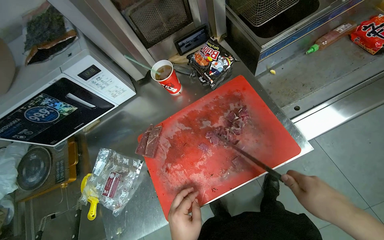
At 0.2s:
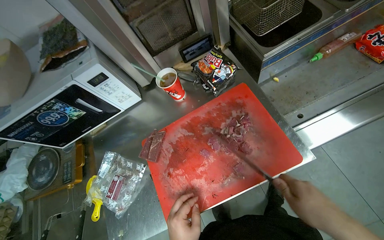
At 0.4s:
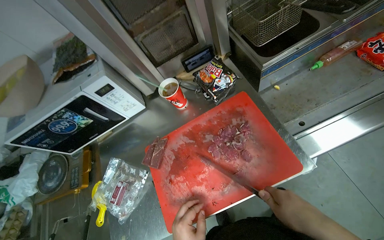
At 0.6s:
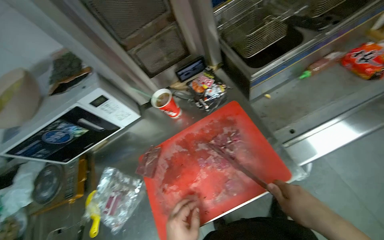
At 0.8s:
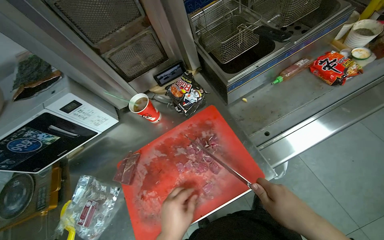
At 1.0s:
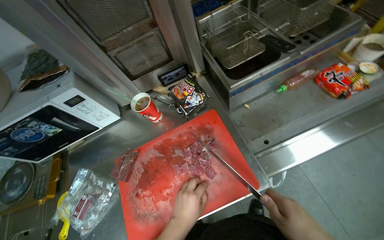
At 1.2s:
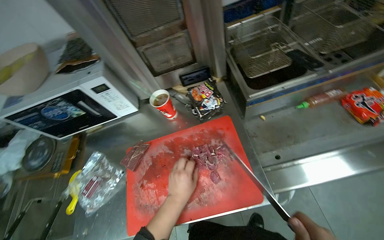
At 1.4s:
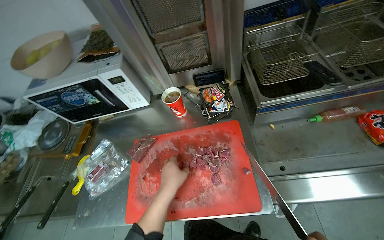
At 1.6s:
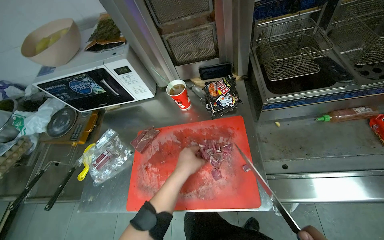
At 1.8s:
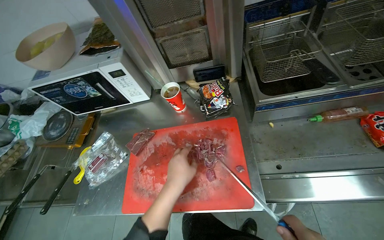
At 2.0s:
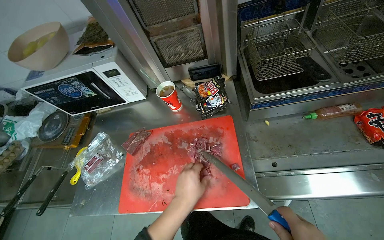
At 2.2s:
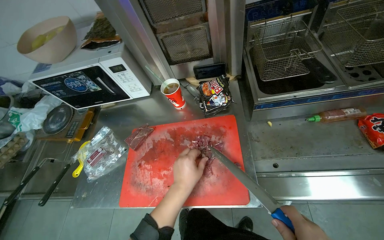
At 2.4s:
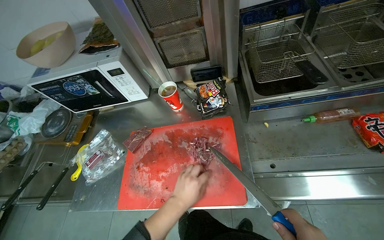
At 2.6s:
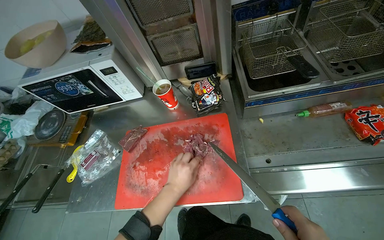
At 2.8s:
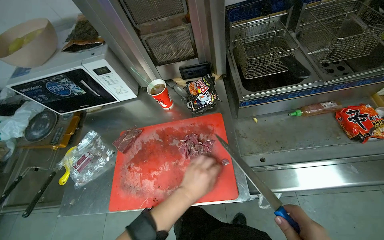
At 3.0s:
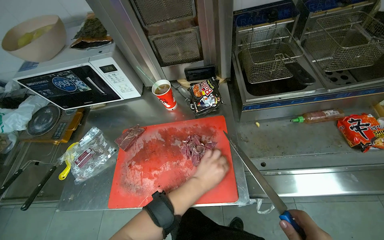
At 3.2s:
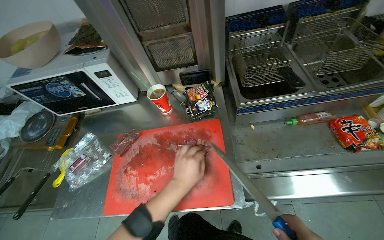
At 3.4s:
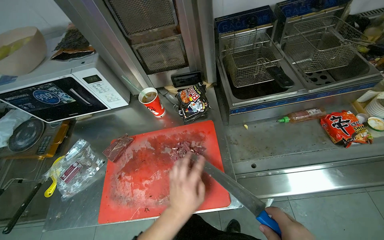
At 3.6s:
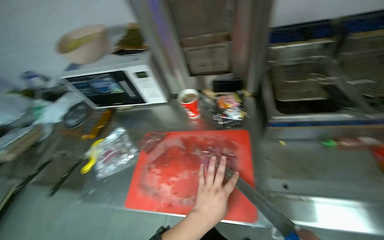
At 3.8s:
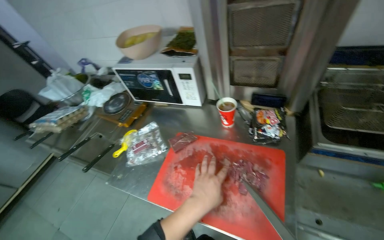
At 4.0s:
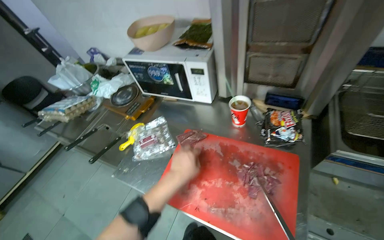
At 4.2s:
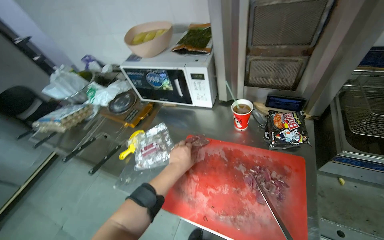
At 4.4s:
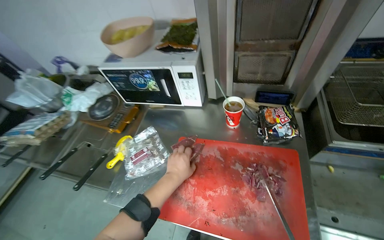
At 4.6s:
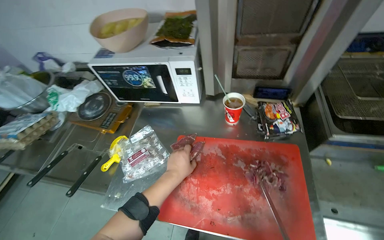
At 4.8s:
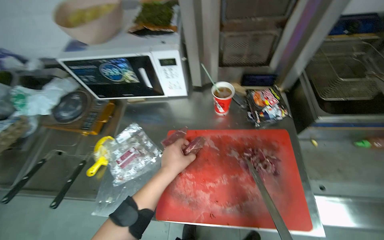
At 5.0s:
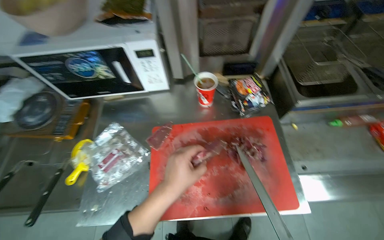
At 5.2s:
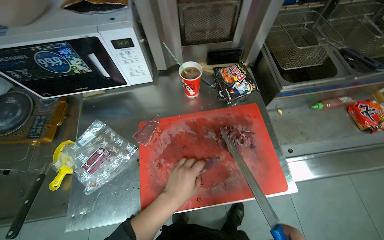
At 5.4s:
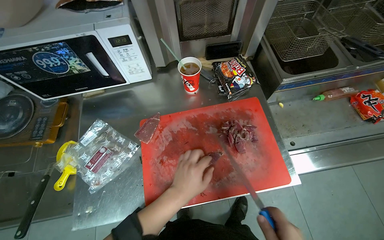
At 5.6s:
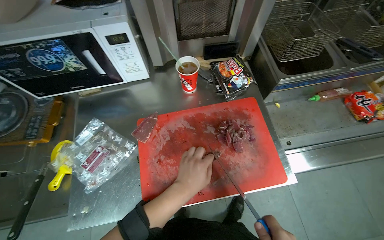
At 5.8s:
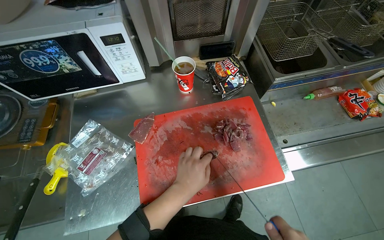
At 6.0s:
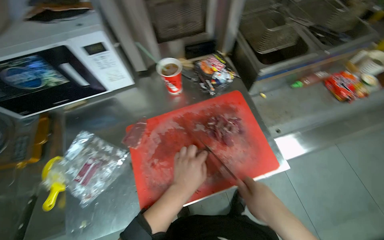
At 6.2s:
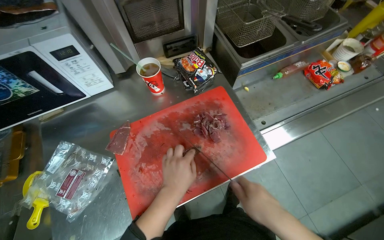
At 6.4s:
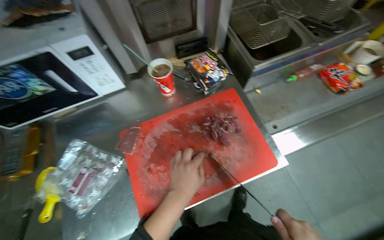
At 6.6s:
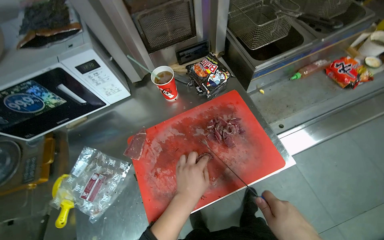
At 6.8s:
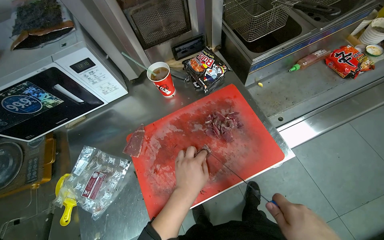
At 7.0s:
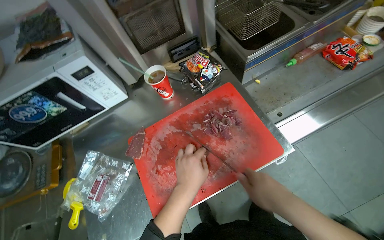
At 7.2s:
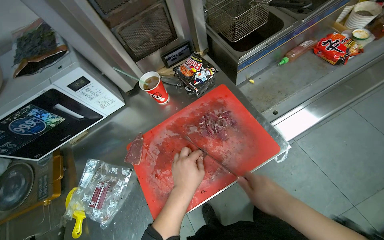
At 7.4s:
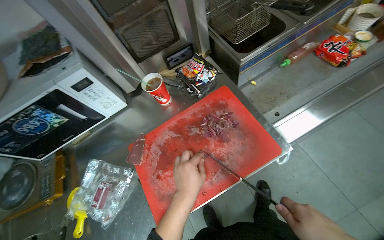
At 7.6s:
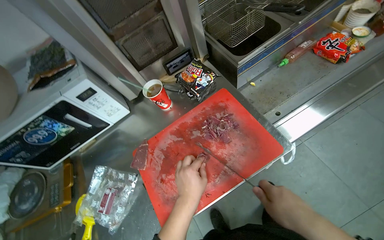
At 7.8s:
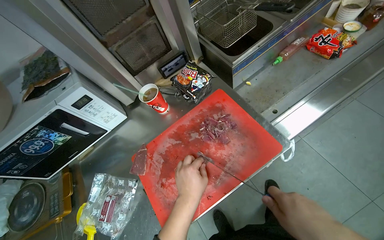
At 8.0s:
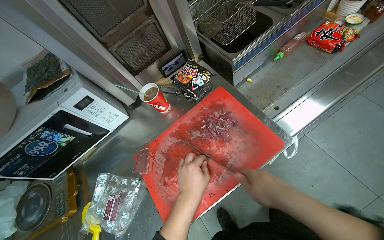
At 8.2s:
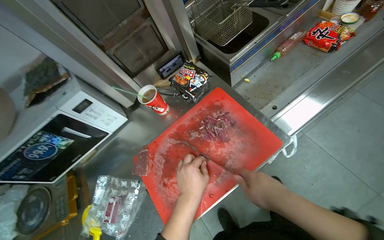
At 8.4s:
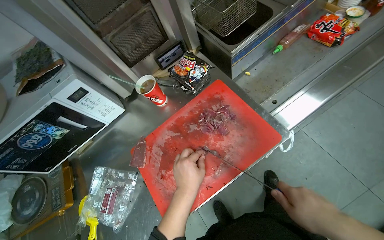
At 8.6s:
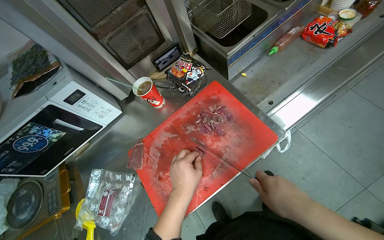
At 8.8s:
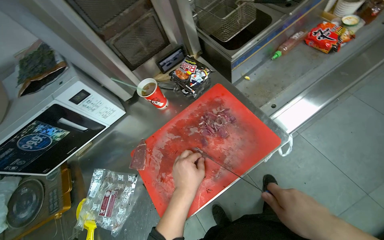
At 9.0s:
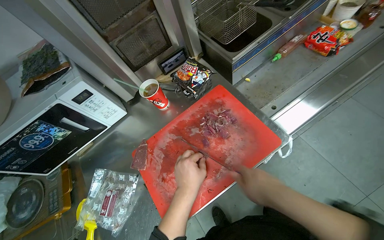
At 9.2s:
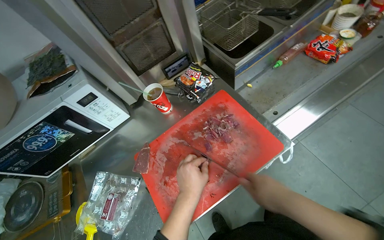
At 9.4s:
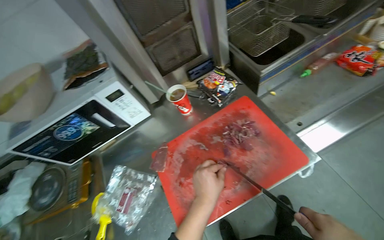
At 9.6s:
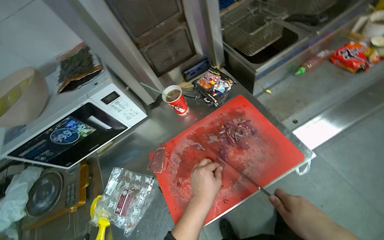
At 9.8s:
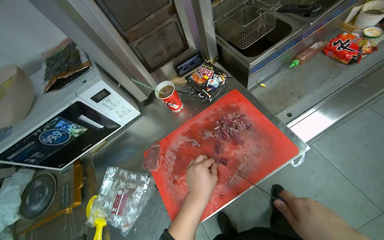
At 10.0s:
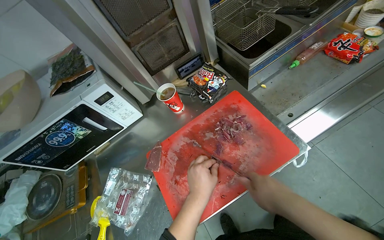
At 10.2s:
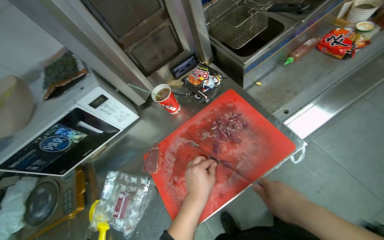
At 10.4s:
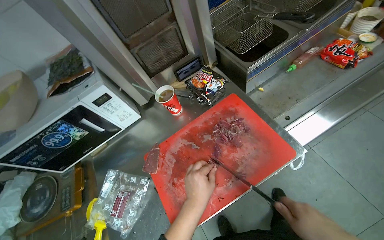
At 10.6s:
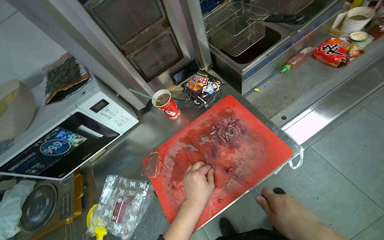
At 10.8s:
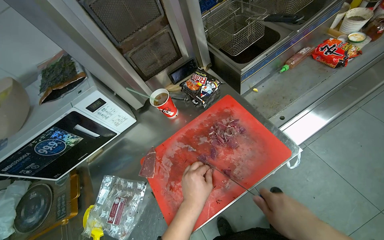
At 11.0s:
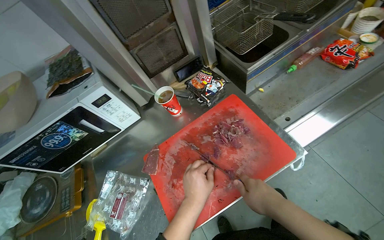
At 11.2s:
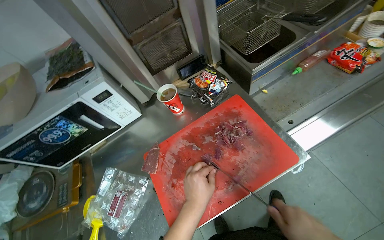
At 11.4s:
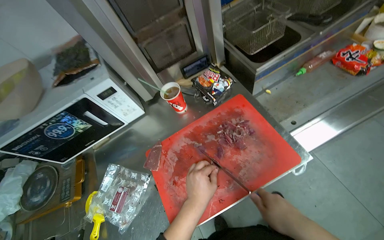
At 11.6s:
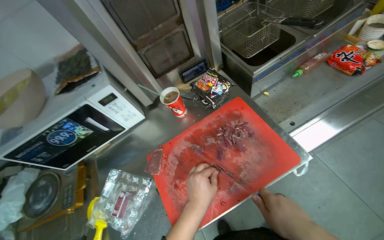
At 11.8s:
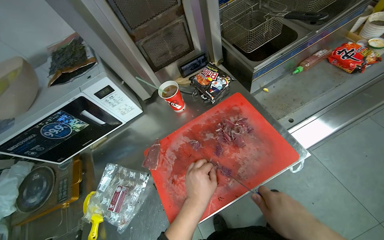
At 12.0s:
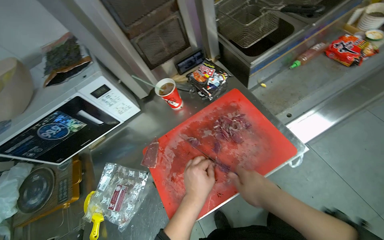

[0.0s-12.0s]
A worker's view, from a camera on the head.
Job: preparing food.
The whole recording: Slicing meat on cutting board. The worker continues slicing meat into smaller pieces on a red cutting board.
0.0s to 1.6s: The wearer's head swings some 25 degrees to the left.
1.6s to 3.0s: The left hand is displaced to the right by approximately 10 cm.
3.0s to 4.4s: The left hand travels to the left by approximately 25 cm.
4.4s to 6.0s: The wearer's head swings roughly 35 degrees to the right.

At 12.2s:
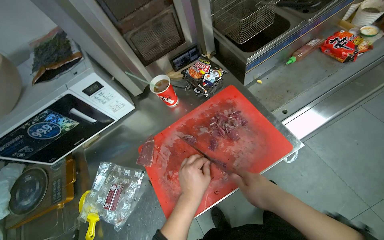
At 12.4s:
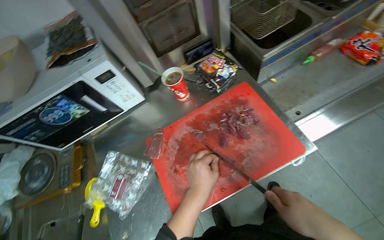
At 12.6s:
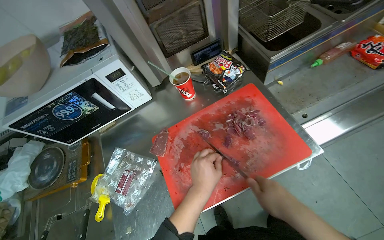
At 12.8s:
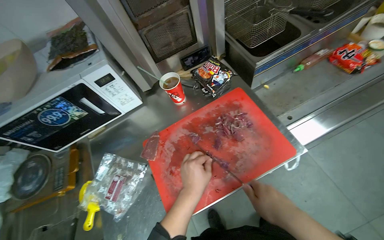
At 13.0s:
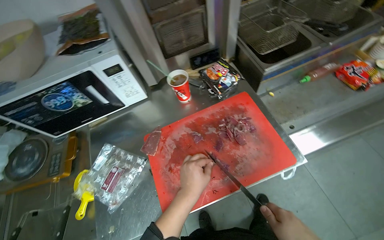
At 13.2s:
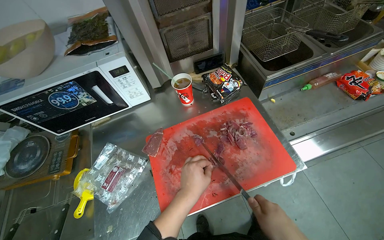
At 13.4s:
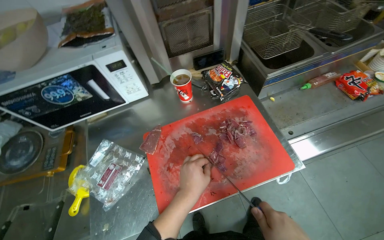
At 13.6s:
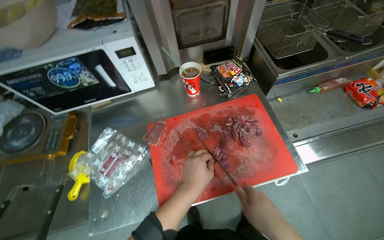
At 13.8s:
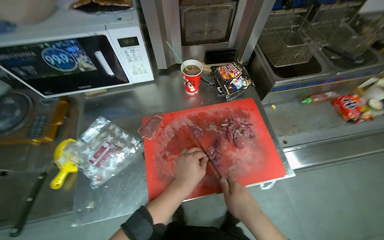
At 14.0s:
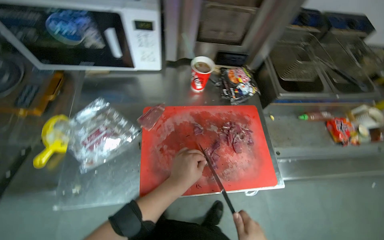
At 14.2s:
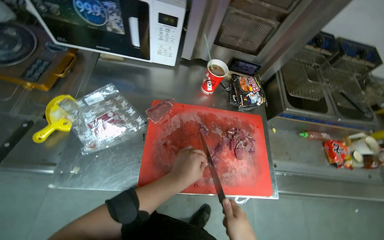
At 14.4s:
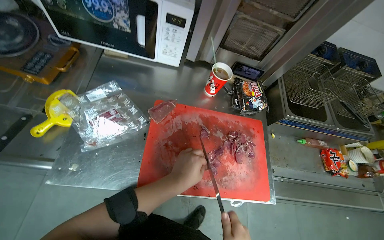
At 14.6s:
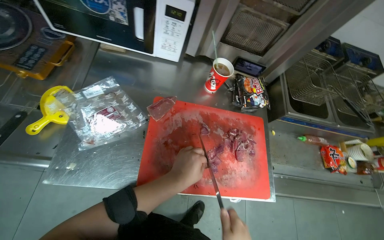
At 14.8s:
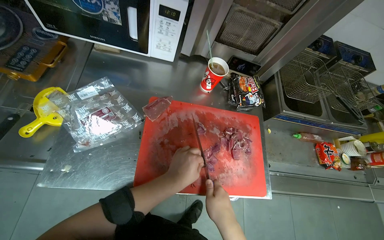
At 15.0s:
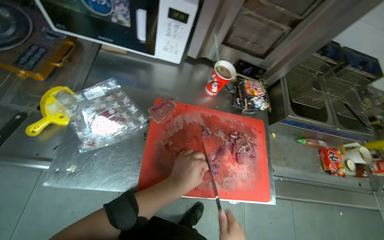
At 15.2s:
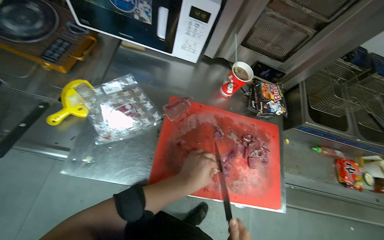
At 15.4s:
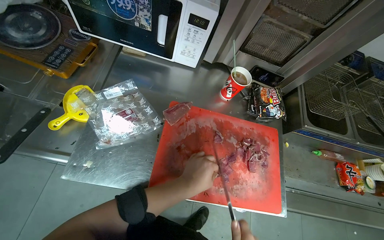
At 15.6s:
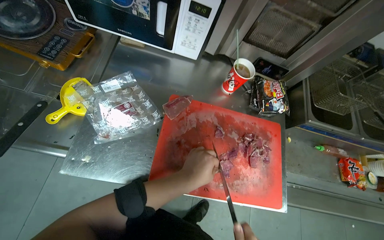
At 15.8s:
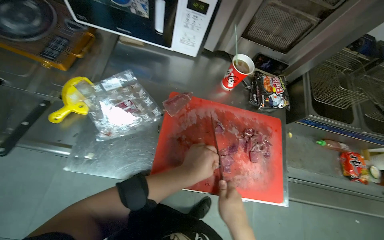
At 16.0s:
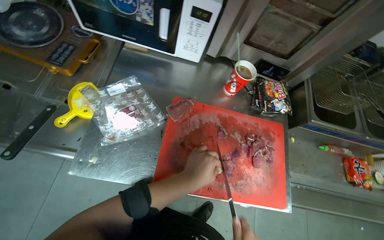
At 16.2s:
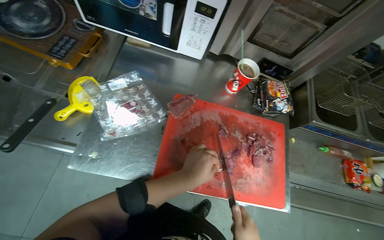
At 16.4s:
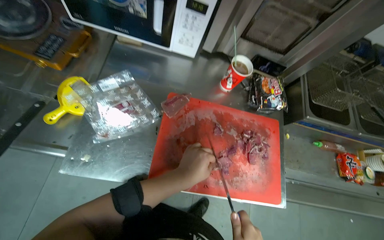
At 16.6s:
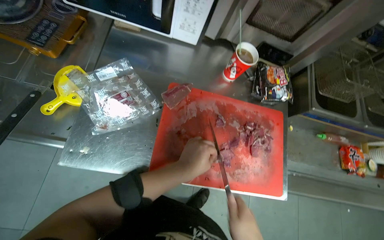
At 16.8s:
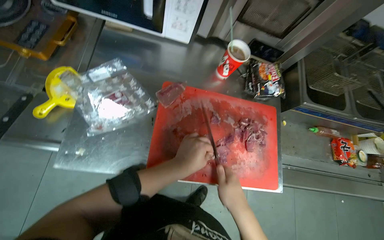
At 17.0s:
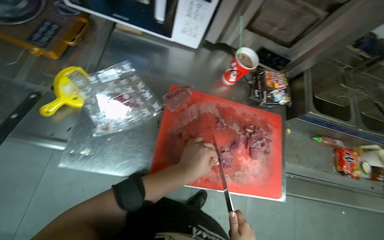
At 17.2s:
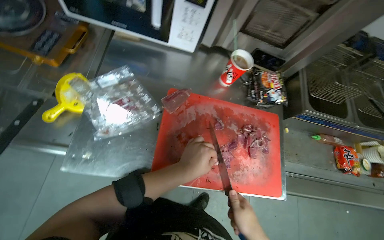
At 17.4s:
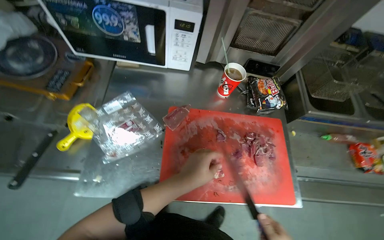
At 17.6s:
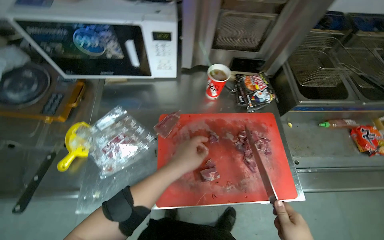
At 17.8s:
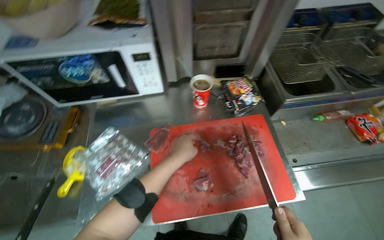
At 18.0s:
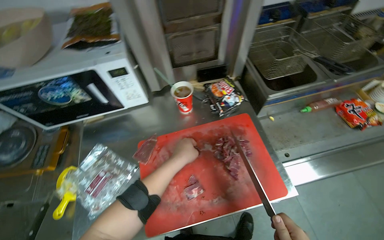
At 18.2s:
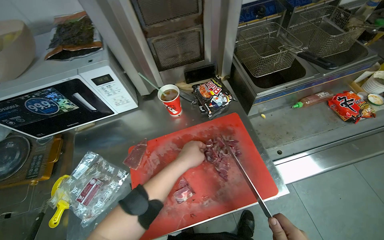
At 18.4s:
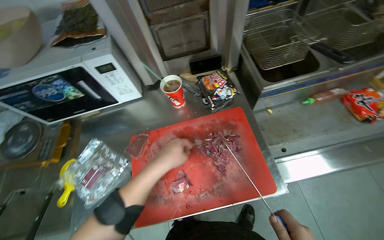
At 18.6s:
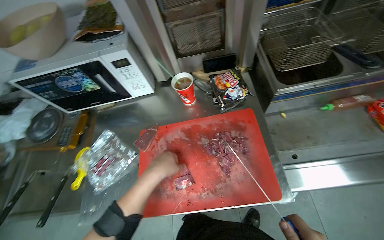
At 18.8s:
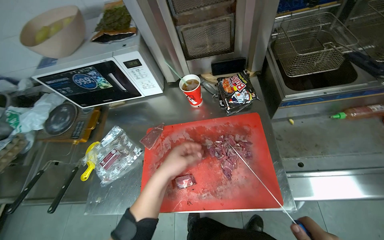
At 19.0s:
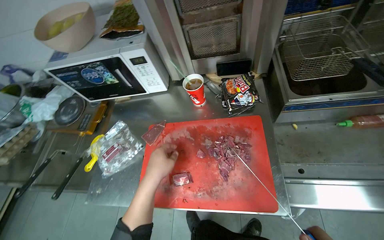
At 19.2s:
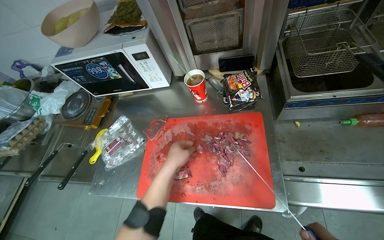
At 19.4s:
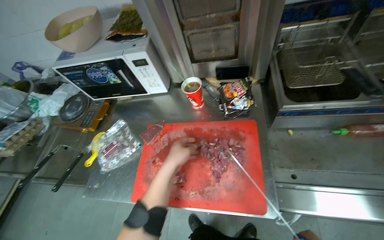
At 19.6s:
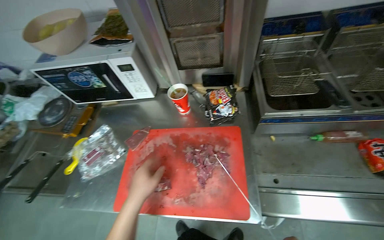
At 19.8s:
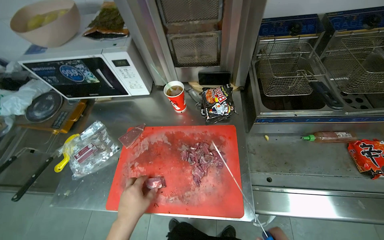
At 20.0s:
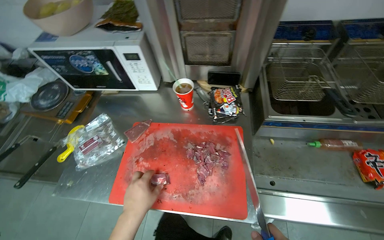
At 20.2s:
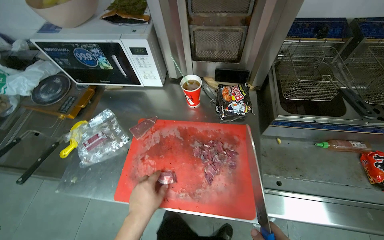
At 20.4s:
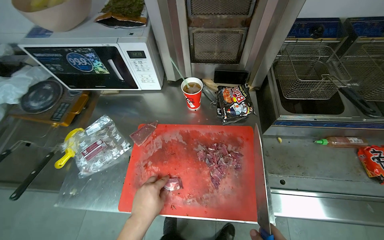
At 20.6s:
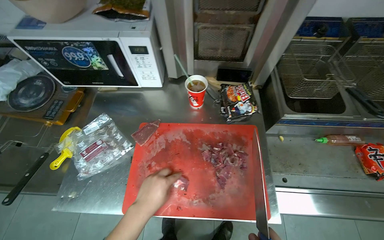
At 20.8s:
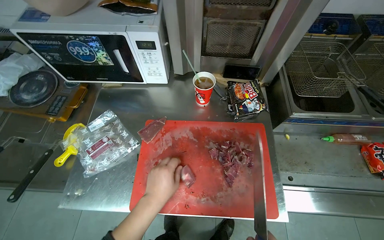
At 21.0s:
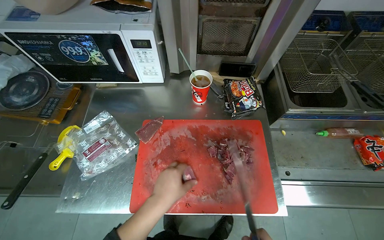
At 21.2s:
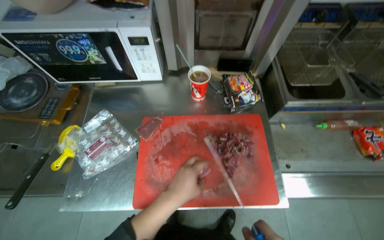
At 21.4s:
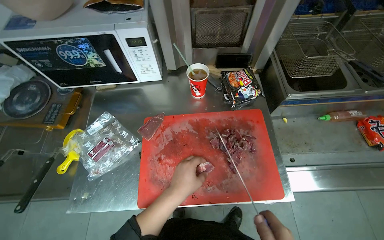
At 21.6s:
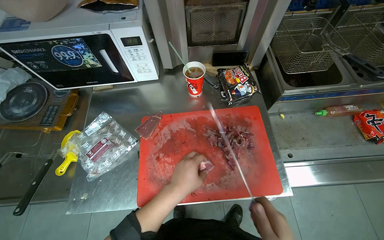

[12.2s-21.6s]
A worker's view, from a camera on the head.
Job: preparing food.
The whole recording: Slicing meat on cutting board. The worker continues slicing meat into smaller pieces on a red cutting board.
13.8s to 15.4s: The scene turns about 25 degrees clockwise in the picture.
17.0s to 18.4s: The scene rotates counterclockwise by approximately 30 degrees.
18.4s to 20.0s: The left hand travels down the picture by some 15 cm.
